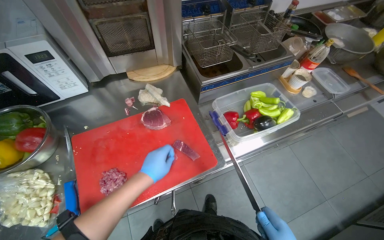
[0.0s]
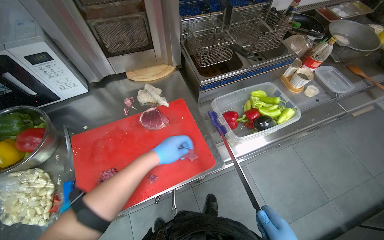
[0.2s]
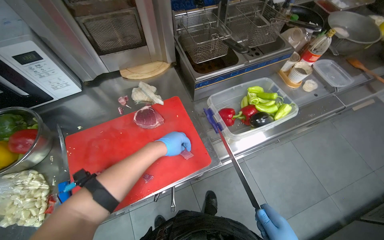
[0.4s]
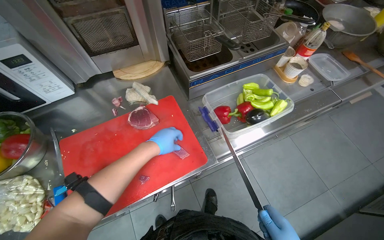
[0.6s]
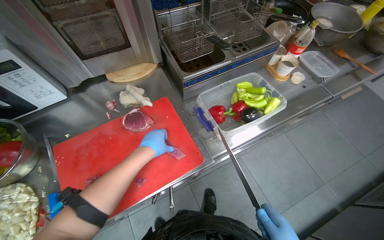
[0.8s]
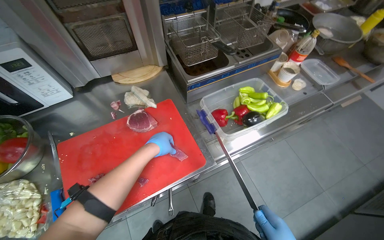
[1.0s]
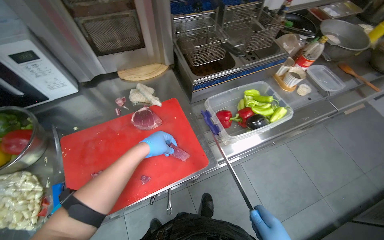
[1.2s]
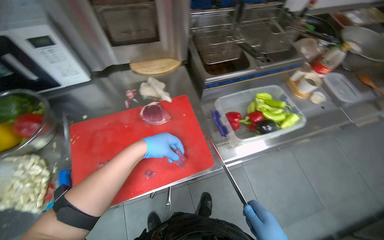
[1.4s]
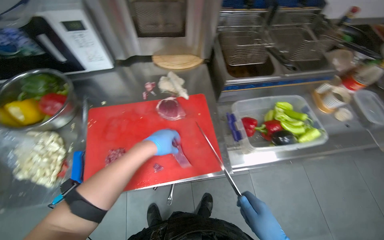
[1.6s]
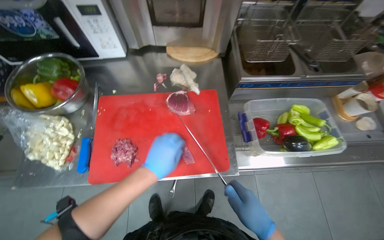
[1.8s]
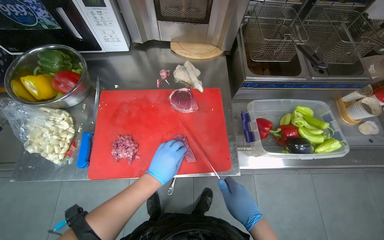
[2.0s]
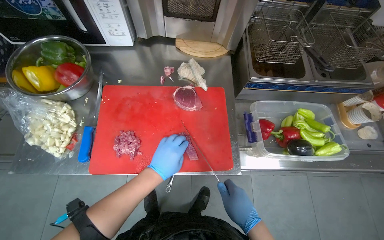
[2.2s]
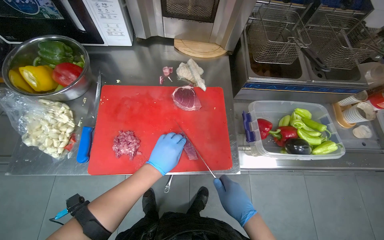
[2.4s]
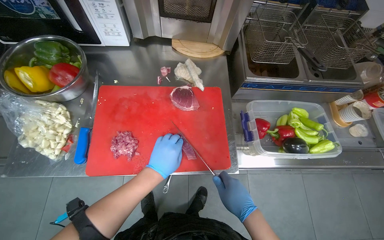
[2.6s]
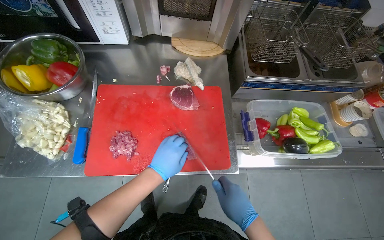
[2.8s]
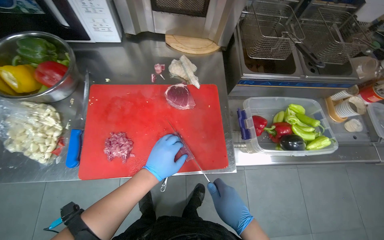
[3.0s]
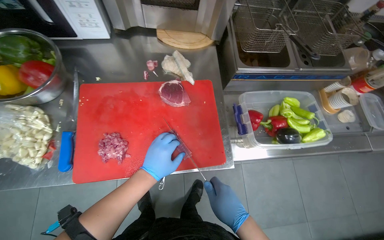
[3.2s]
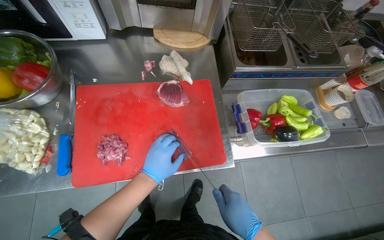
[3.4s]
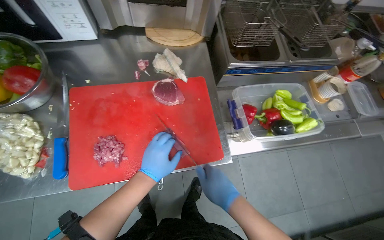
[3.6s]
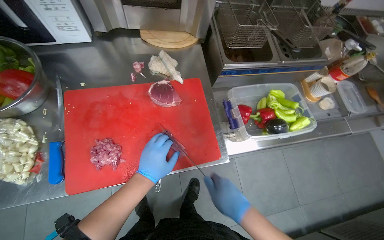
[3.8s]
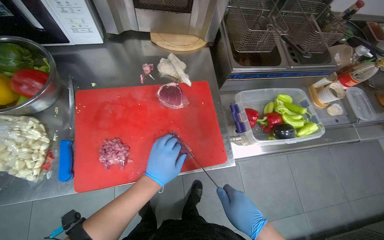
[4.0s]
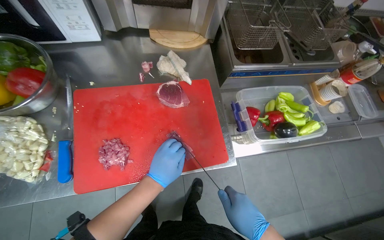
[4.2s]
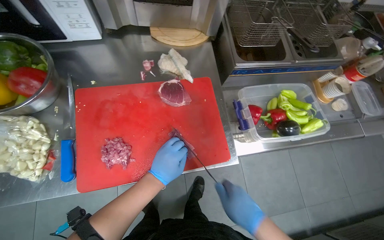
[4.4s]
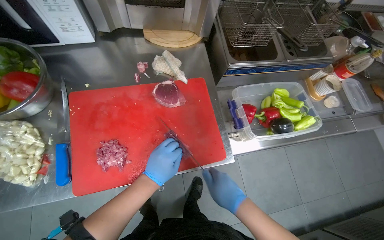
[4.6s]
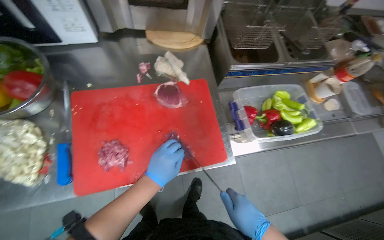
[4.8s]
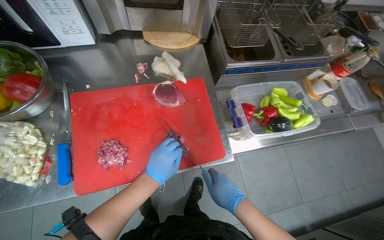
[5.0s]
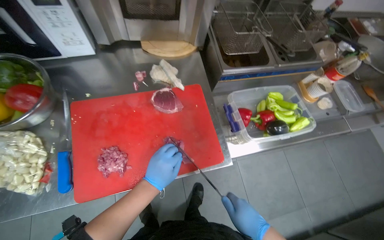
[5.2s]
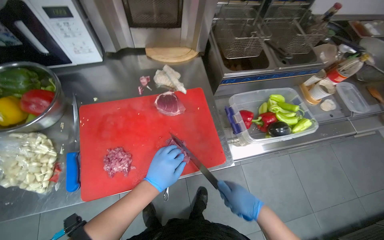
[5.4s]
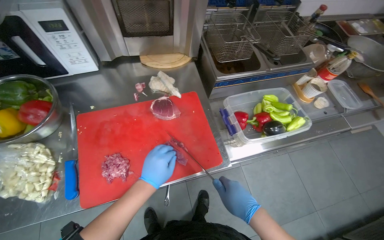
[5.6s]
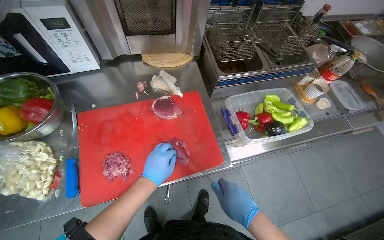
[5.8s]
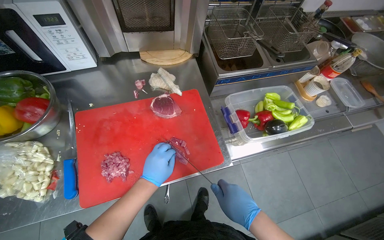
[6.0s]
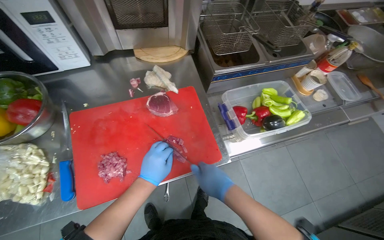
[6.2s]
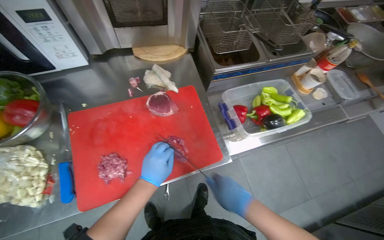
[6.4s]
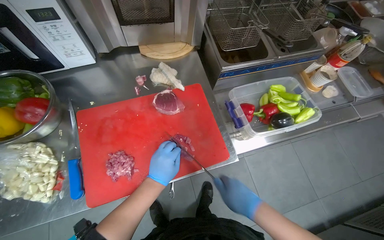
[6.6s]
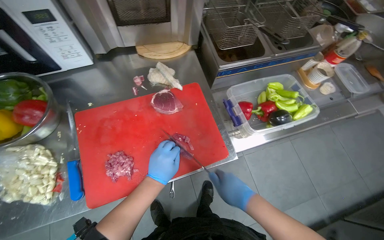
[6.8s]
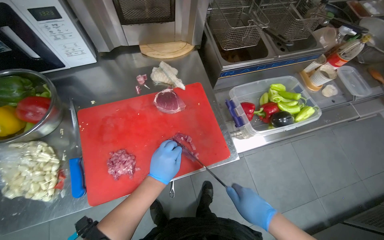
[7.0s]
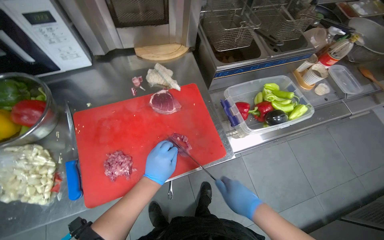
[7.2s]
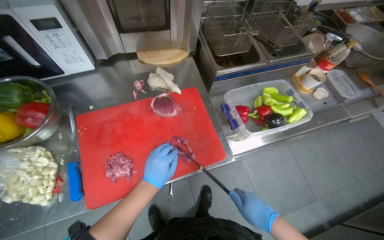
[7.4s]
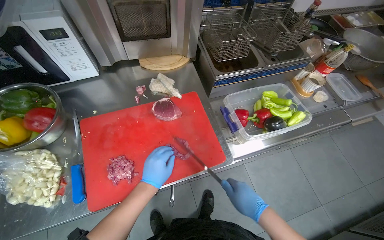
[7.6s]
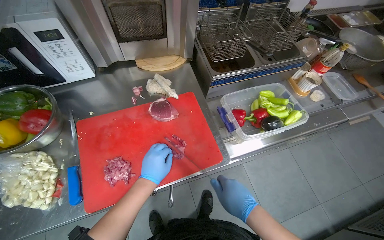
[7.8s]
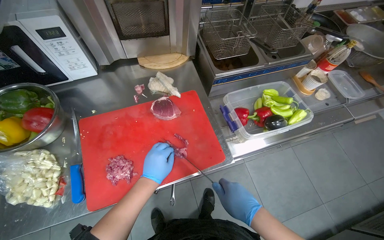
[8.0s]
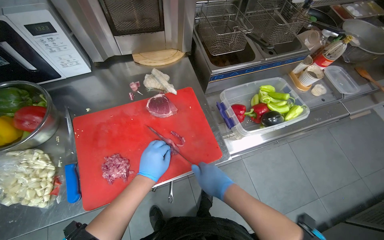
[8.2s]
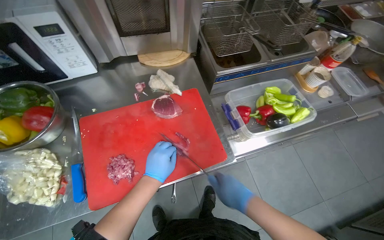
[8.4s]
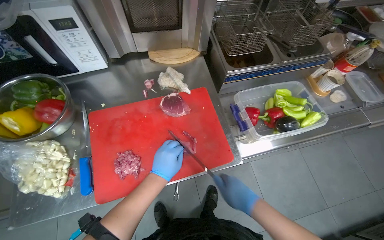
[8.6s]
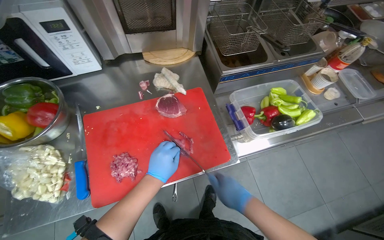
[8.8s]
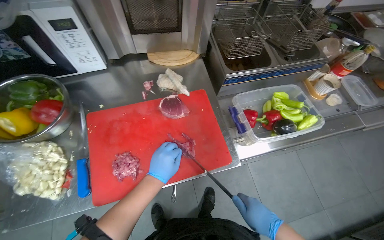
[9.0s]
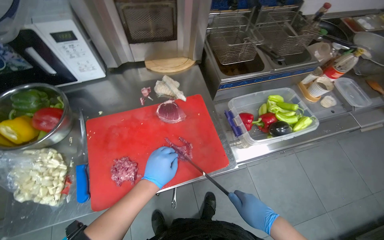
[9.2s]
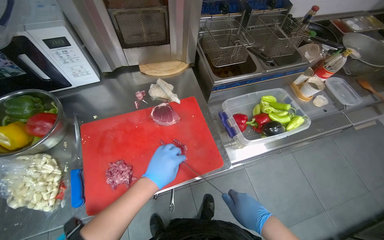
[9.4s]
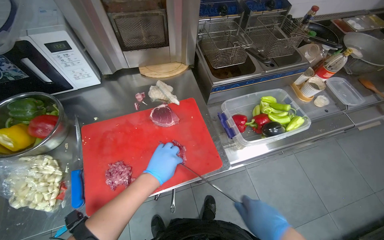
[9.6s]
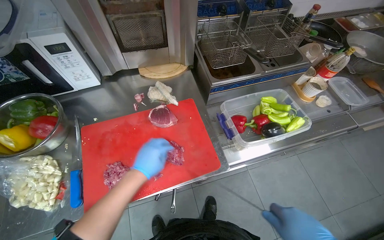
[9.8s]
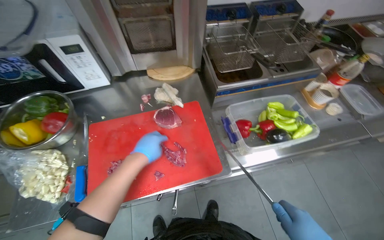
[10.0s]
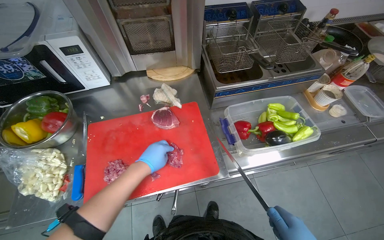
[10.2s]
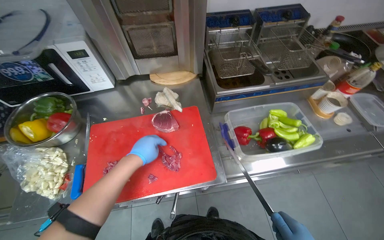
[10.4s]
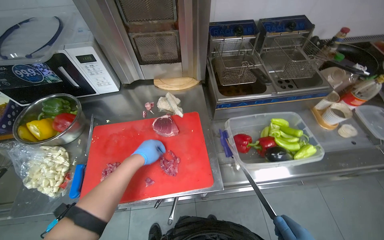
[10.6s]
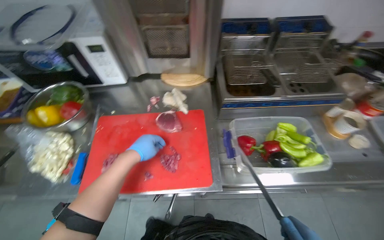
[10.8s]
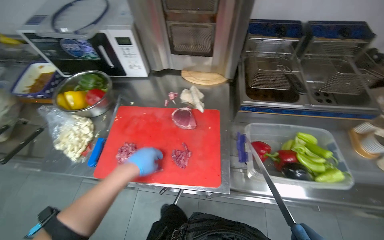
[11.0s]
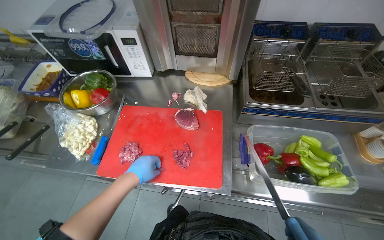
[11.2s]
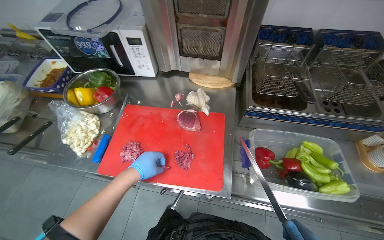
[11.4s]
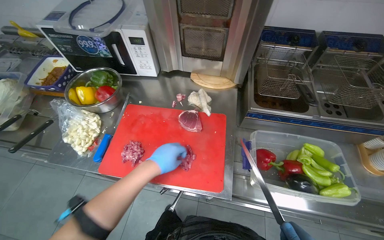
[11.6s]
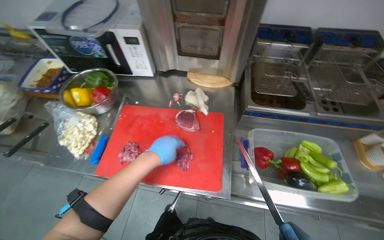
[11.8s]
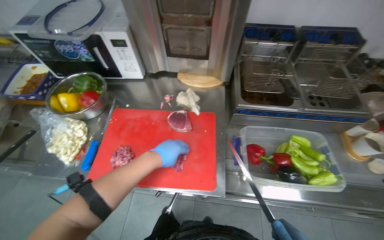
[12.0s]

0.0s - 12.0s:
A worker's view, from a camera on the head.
Job: preparing food.
The whole recording: Slicing and dicing meat on board. The worker slices and dices meat on a red cutting board.
1.6s - 3.0s: The left hand moves down the picture, some 10 cm.
3.0s - 6.0s: The hands work in one place, with small movements.
6.0s - 7.6s: The right hand moves about 5 cm to the left and comes back.
7.6s - 9.0s: The right hand reaches about 10 cm to the left, then returns.

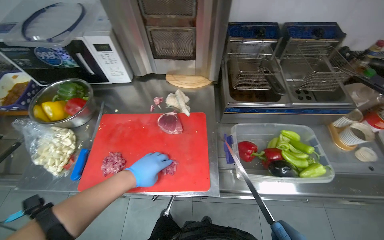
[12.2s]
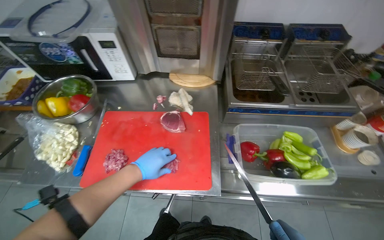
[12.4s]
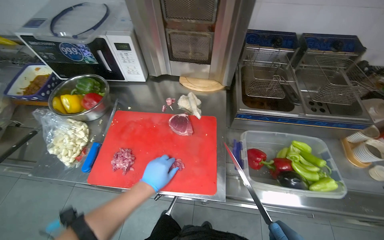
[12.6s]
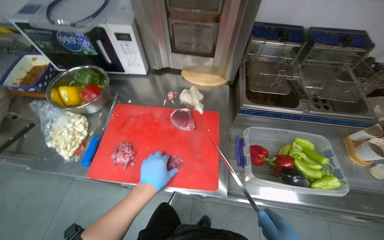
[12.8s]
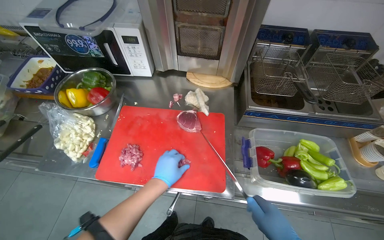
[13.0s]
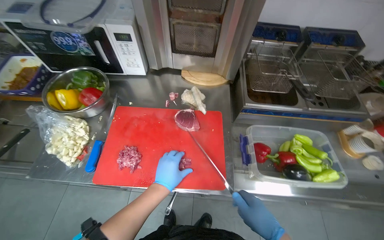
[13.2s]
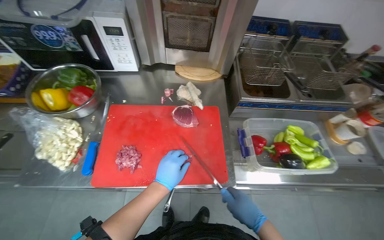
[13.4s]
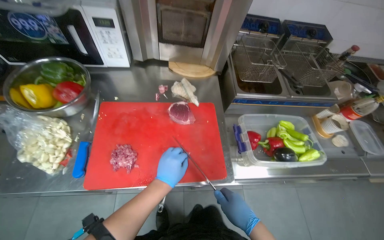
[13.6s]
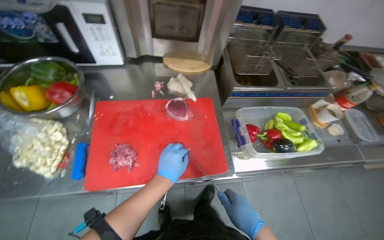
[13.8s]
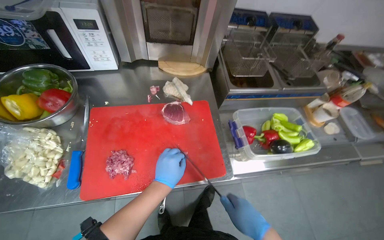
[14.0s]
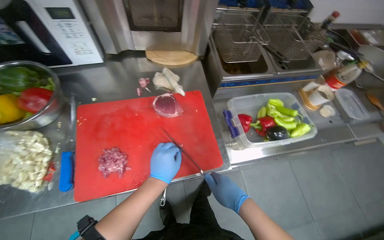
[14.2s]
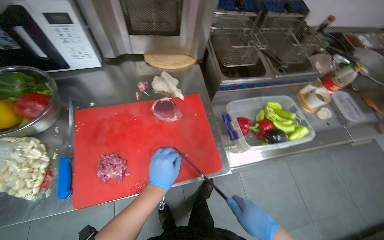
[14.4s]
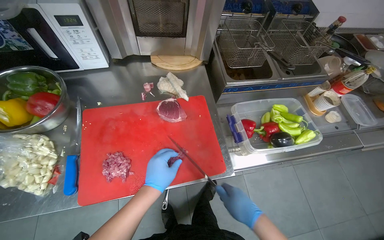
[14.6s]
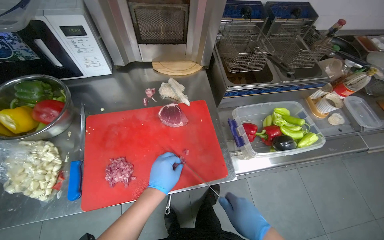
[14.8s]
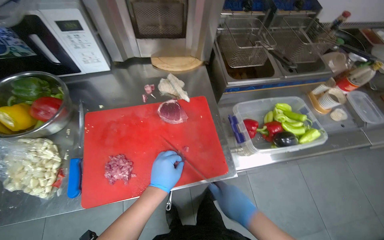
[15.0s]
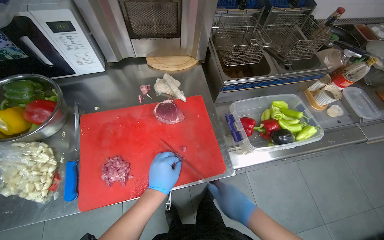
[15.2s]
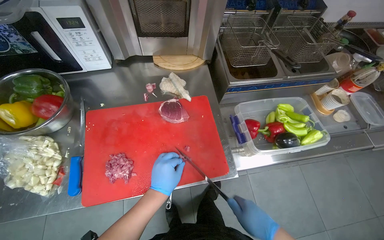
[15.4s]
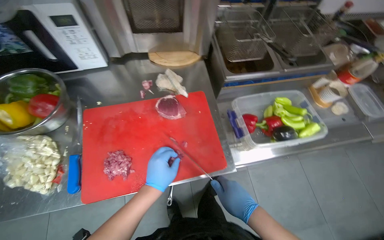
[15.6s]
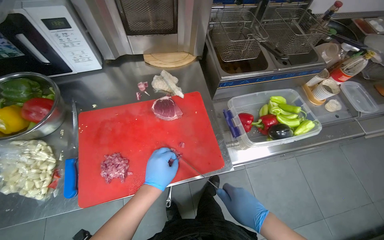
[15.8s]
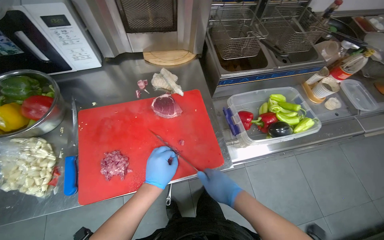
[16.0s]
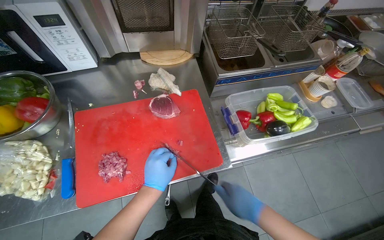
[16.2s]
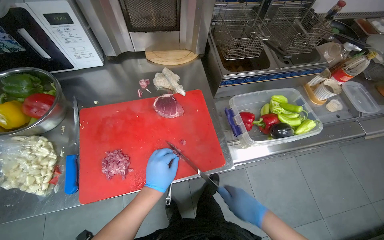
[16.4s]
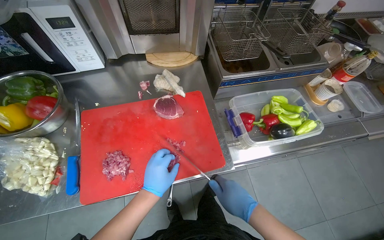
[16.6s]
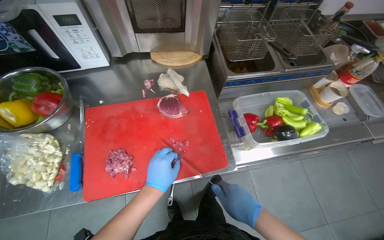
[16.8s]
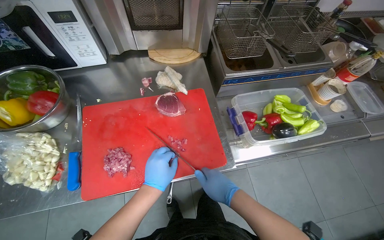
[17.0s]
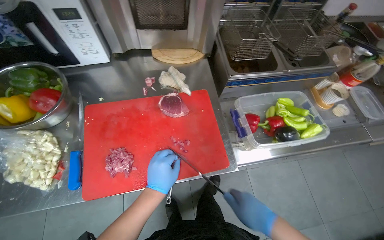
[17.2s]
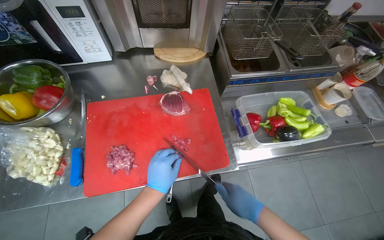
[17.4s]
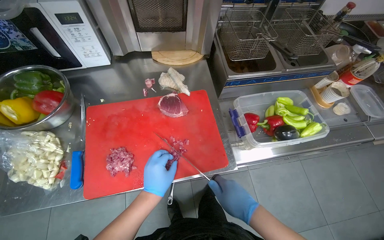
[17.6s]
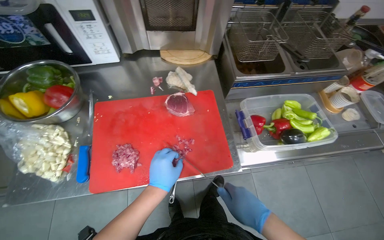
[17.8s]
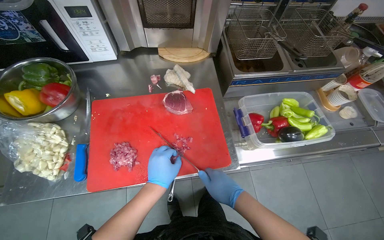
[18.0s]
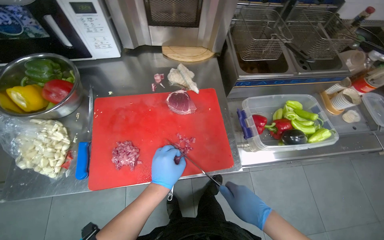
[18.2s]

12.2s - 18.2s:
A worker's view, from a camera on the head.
Job: preparing food.
The whole recording: Slicing and dicing meat on board. The worker slices and dices meat on a red cutting board.
15.2s - 18.2s: The hands make small movements and keep their place.

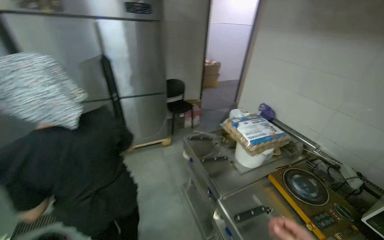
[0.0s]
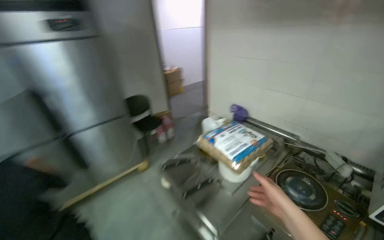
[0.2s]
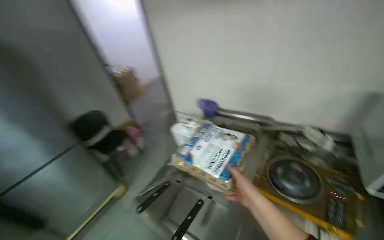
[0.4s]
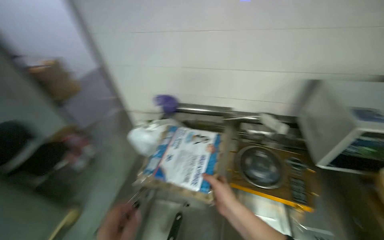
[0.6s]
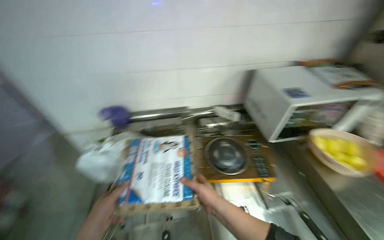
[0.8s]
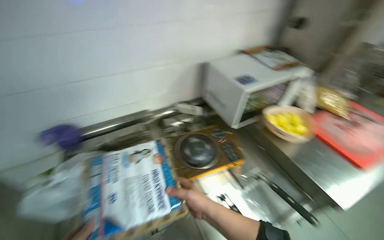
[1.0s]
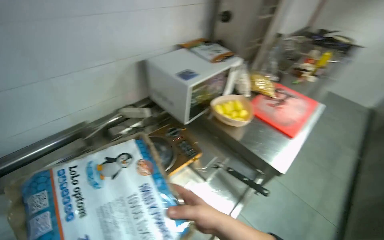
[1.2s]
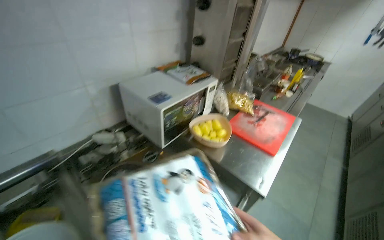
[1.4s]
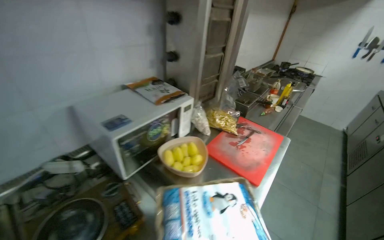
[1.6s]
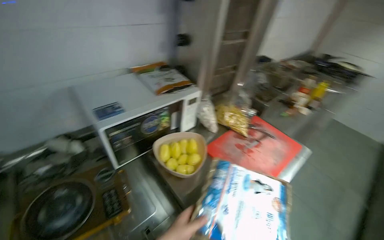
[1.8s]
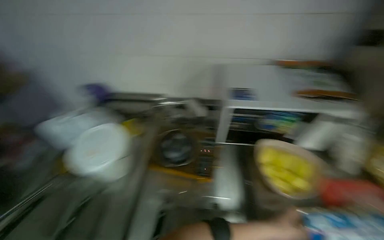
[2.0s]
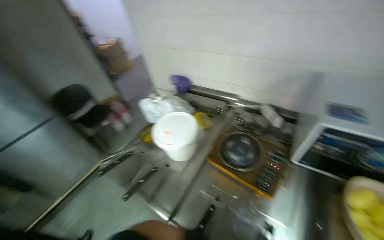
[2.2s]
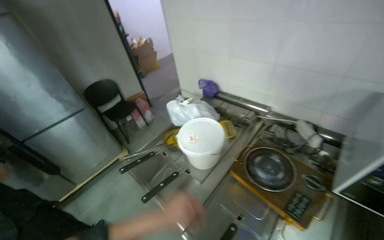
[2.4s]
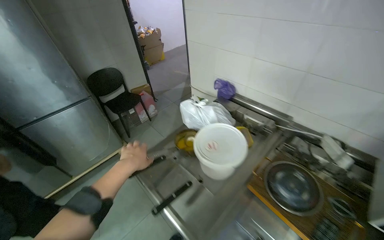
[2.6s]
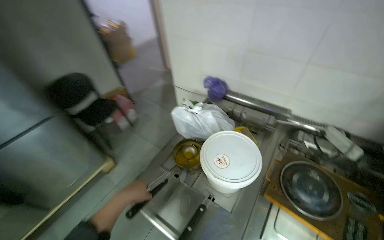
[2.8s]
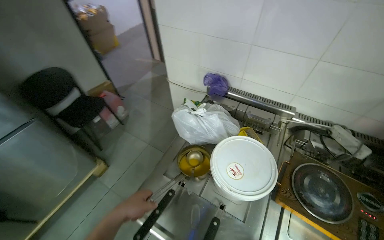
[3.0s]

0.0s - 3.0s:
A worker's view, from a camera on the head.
Job: preparing food.
The whole recording: Preparing sauce in a pot. The worker scoops powder into a pot, stirs it, heats it on an induction hob, adds water, and whisks the sauce.
0.0s - 1.6s: The camera is carried some 40 cm. The wearer's head swings some 115 degrees to the right.
1.6s - 3.0s: The wearer moves about 50 cm. The head rotates roughly 80 degrees to the left. The view tilts some 15 degrees downward.
